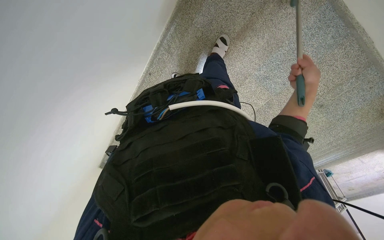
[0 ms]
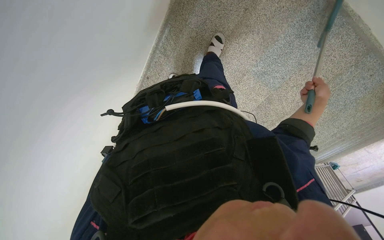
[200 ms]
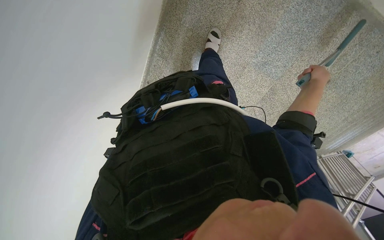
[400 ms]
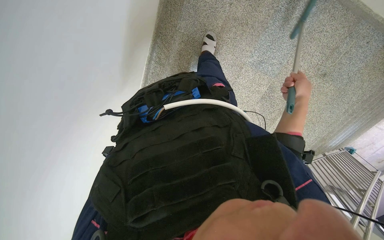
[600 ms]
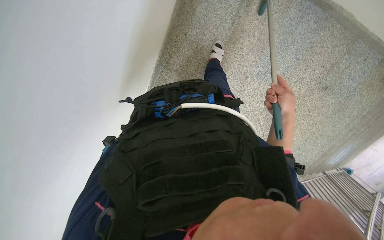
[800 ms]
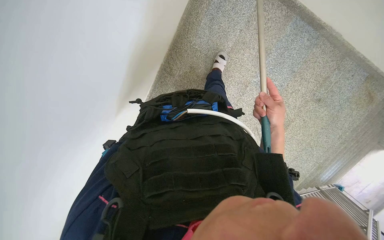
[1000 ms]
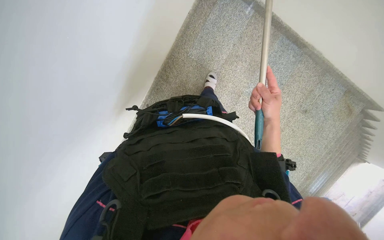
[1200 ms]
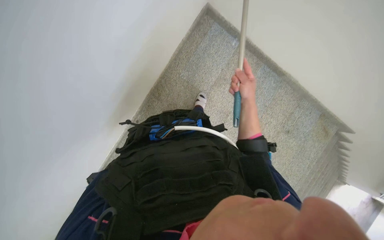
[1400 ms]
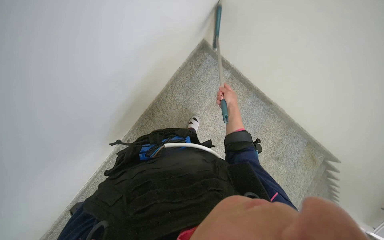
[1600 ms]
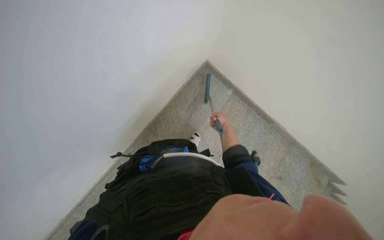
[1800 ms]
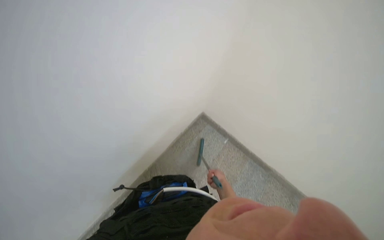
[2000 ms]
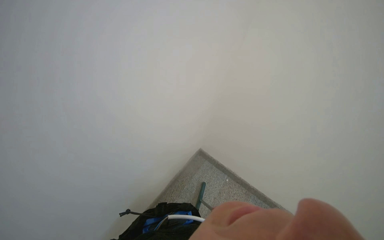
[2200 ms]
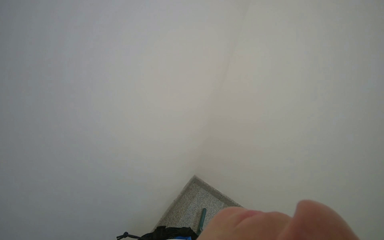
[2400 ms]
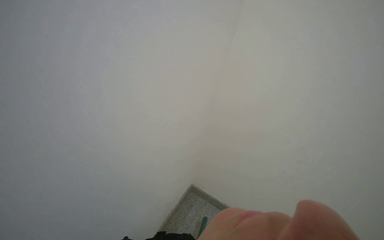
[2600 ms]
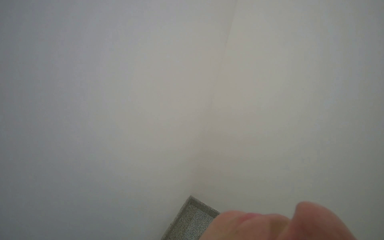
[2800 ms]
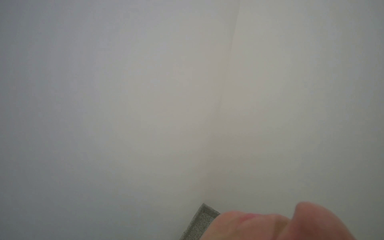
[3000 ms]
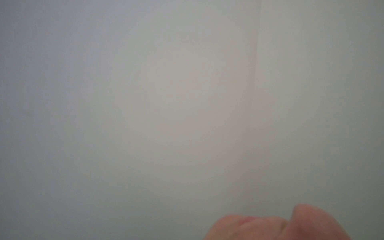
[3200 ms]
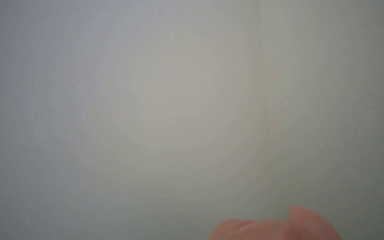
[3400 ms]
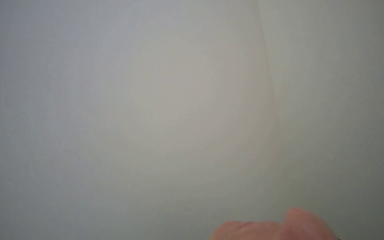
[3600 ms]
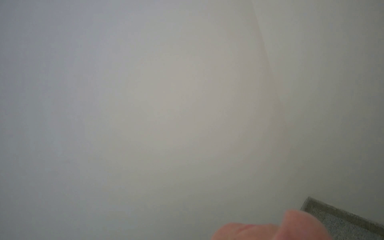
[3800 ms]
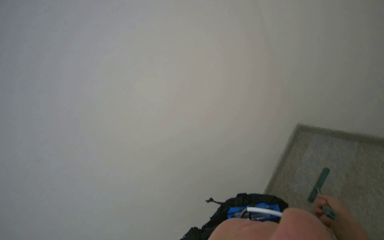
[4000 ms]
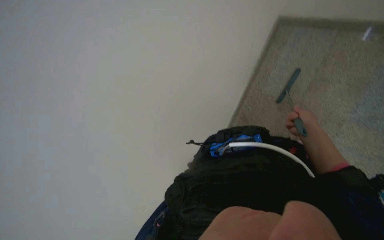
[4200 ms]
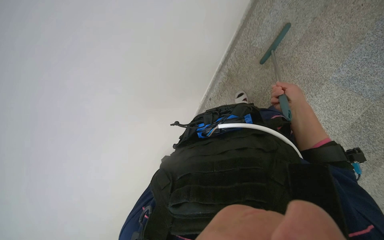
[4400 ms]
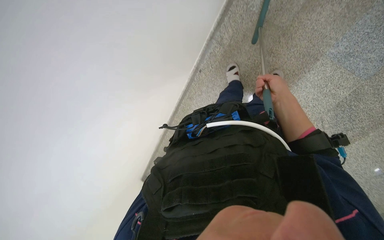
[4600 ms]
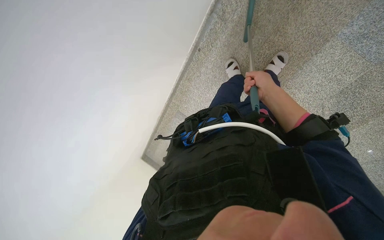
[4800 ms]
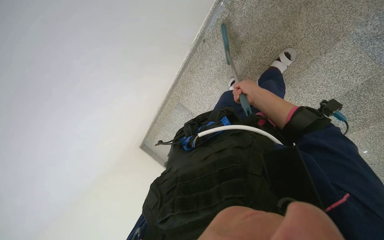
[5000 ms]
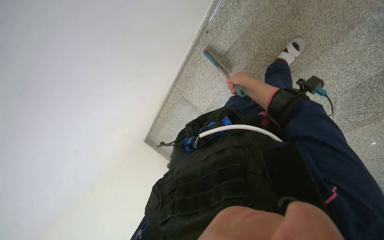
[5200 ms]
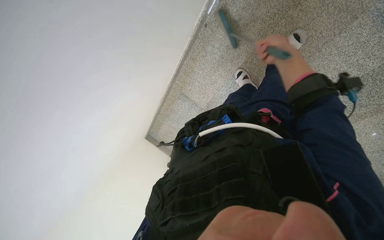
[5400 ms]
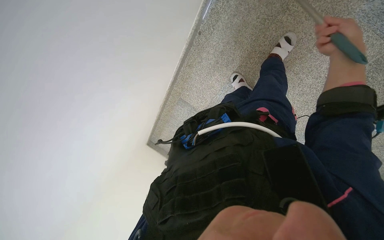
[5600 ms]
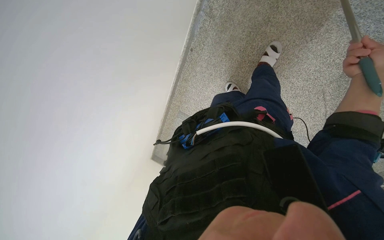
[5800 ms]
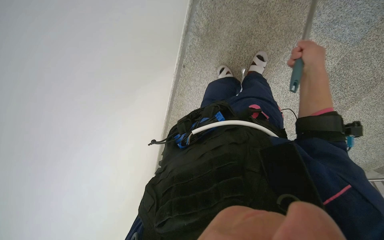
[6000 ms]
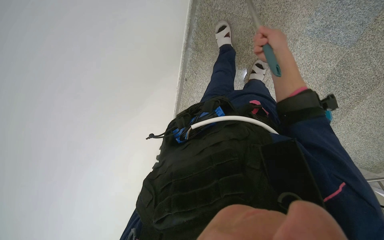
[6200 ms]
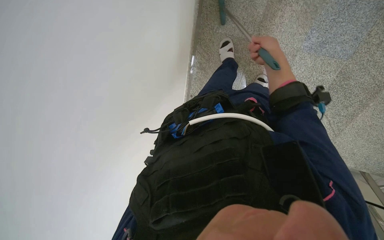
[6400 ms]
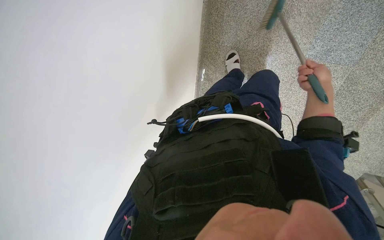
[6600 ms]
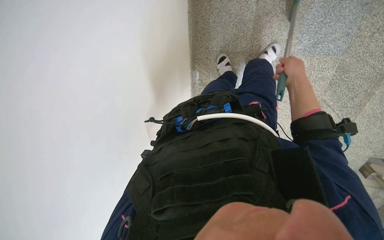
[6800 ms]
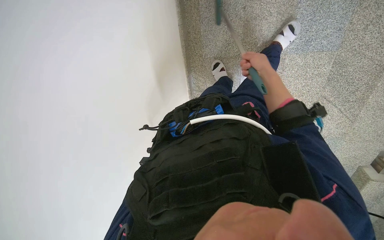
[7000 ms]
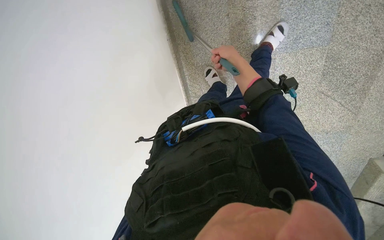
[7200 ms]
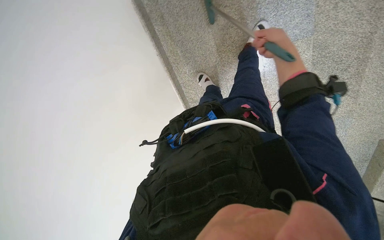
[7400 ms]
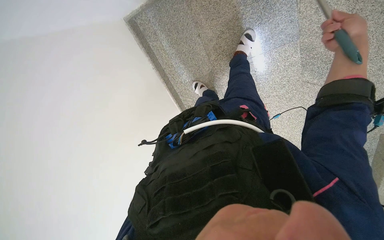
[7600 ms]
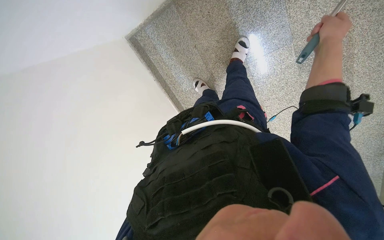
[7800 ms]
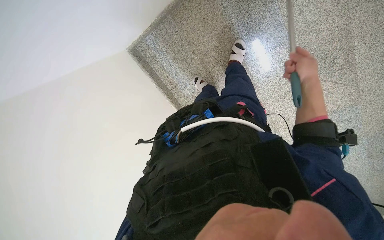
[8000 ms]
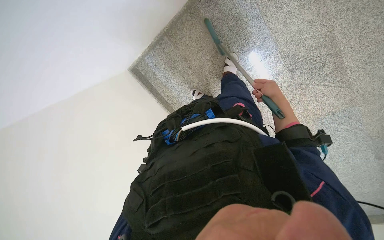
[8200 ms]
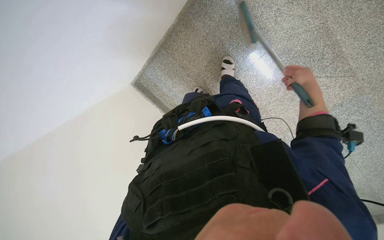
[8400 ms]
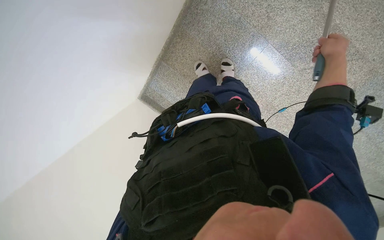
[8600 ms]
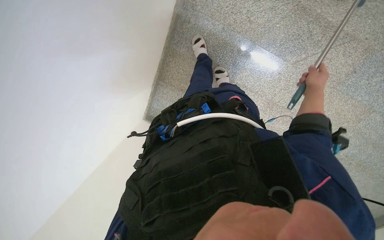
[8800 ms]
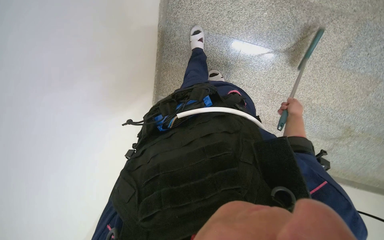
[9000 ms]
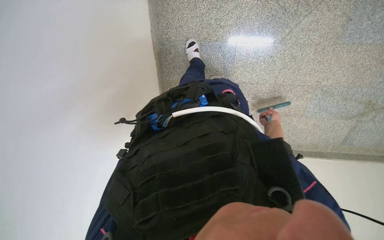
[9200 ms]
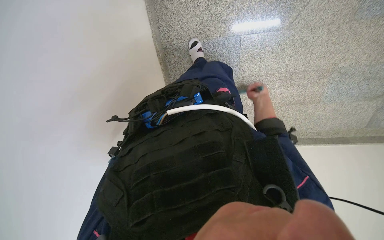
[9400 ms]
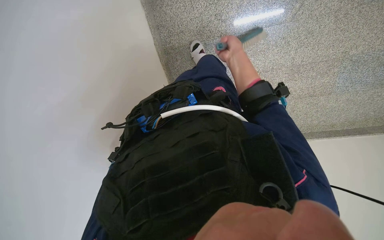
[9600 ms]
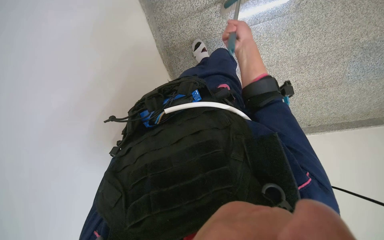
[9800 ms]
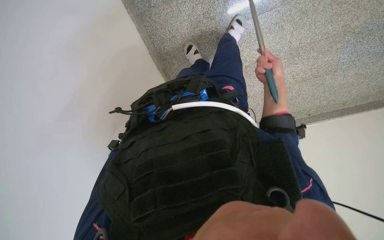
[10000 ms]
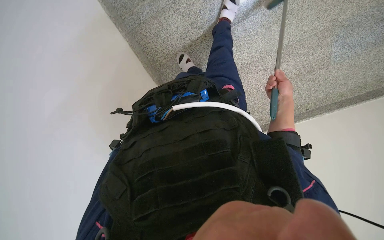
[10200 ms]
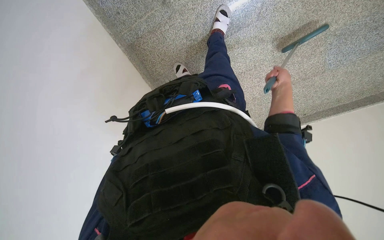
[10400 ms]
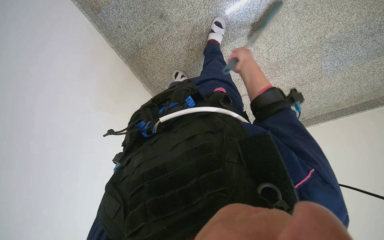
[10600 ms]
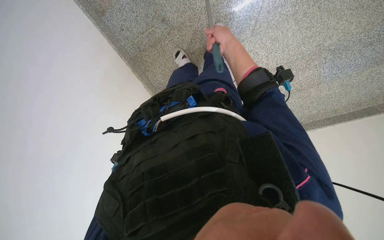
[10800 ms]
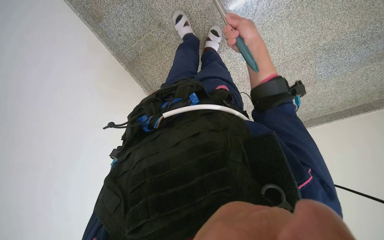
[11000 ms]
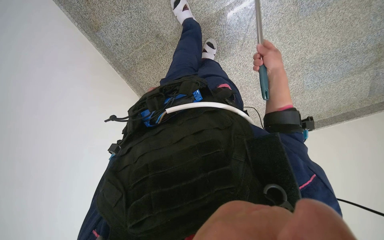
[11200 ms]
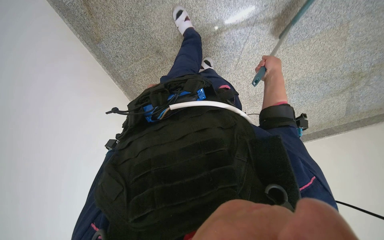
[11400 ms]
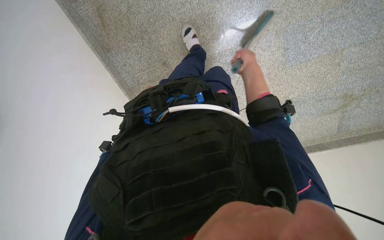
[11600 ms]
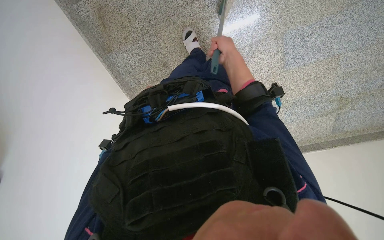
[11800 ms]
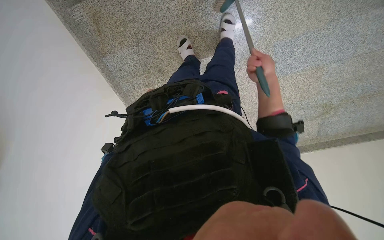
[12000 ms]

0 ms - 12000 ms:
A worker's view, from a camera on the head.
Job: sweeping floor.
The whole recording: Sweeping stairs with broom. The worker sweeps the stairs with a long-handled broom.
0 ms - 1600 ms: The wearer looks about 25 degrees further upward.
1600 ms - 3000 ms: The view tilts approximately 60 degrees upward.
3000 ms - 4400 ms: The wearer's head swings some 25 degrees to the right. The wearer looks roughly 55 degrees further downward.
4400 ms - 6000 ms: The wearer looks some 15 degrees further downward.
6000 ms - 7600 ms: The view tips upward by roughly 35 degrees. The scene turns some 35 degrees counterclockwise in the picture.
7600 ms - 9000 ms: The view swings roughly 20 degrees to the left. The view tilts about 25 degrees upward. The scene rotates counterclockwise by some 45 degrees.
9000 ms - 10400 ms: The camera is aimed roughly 20 degrees further to the left. The scene rotates counterclockwise by roughly 35 degrees.
10400 ms - 12000 ms: The wearer moves roughly 50 cm.

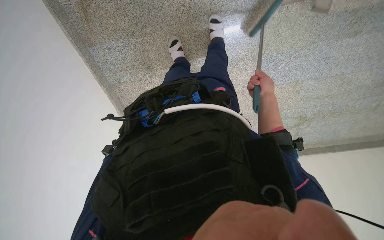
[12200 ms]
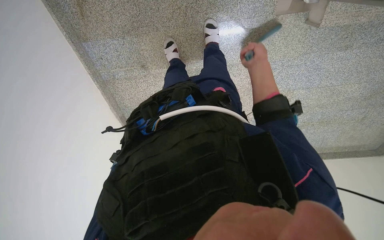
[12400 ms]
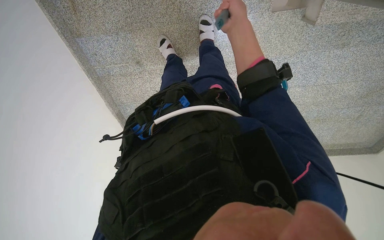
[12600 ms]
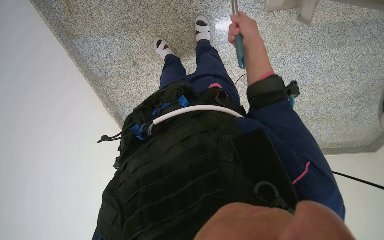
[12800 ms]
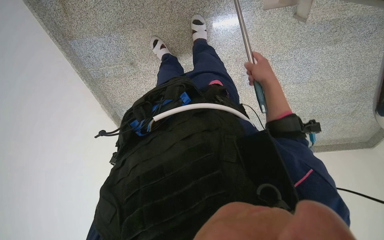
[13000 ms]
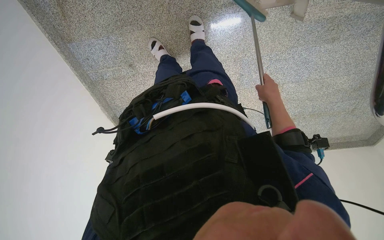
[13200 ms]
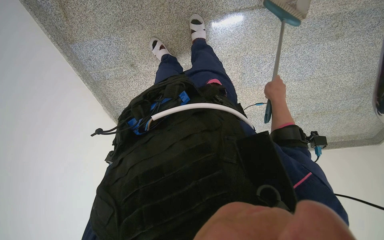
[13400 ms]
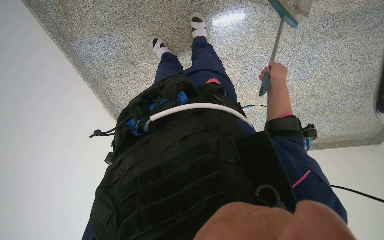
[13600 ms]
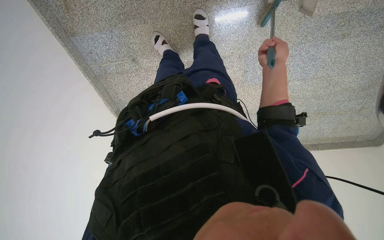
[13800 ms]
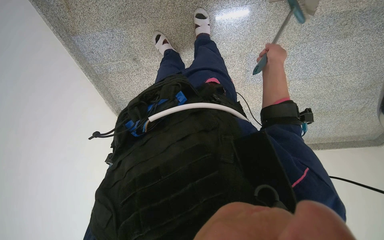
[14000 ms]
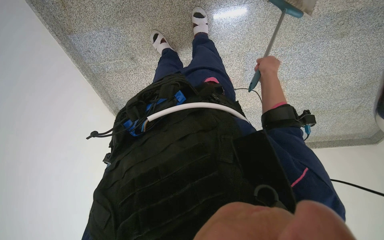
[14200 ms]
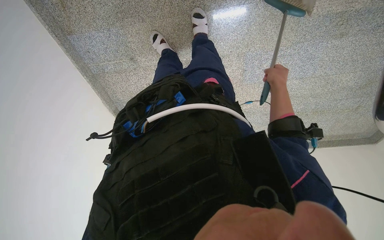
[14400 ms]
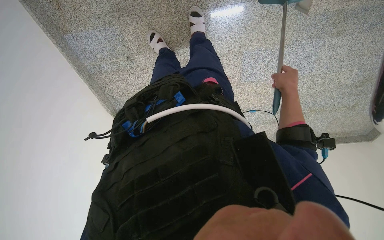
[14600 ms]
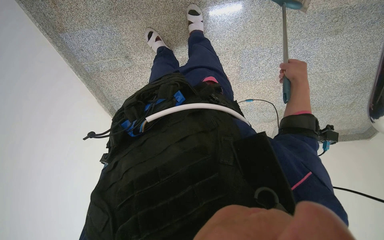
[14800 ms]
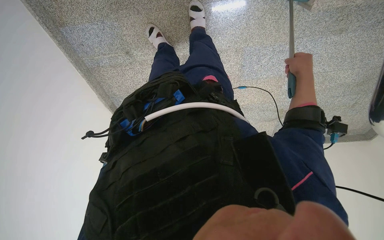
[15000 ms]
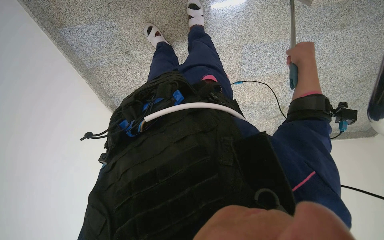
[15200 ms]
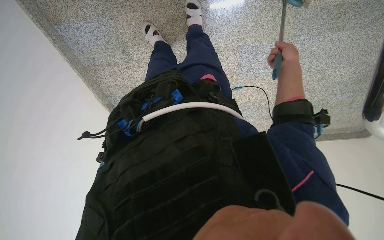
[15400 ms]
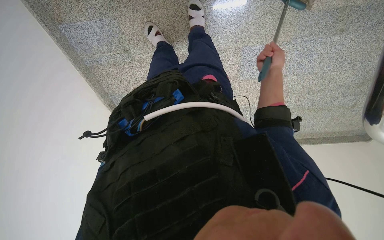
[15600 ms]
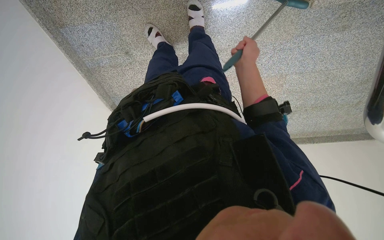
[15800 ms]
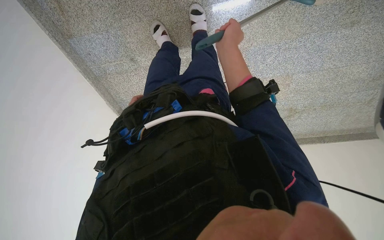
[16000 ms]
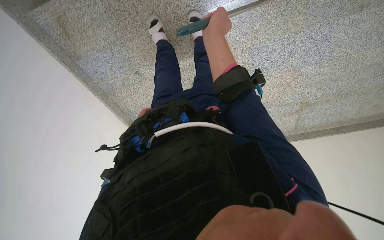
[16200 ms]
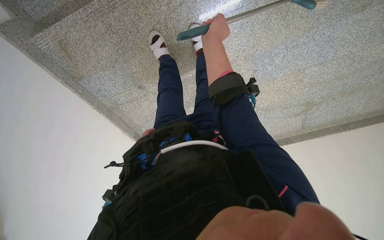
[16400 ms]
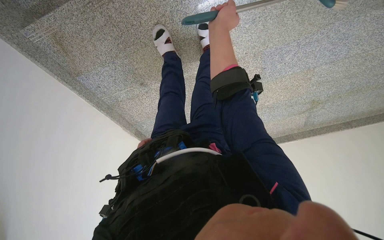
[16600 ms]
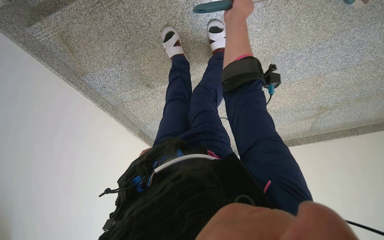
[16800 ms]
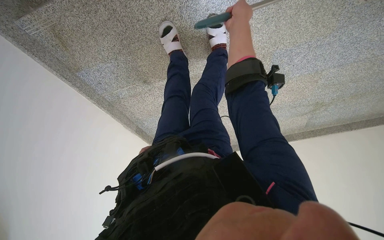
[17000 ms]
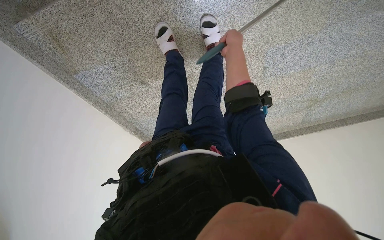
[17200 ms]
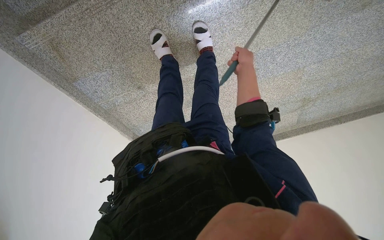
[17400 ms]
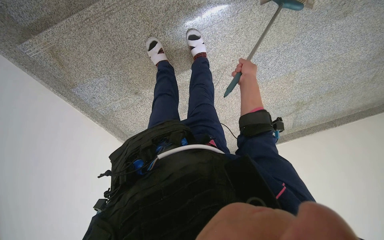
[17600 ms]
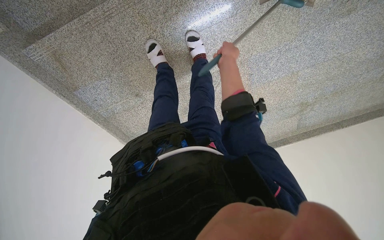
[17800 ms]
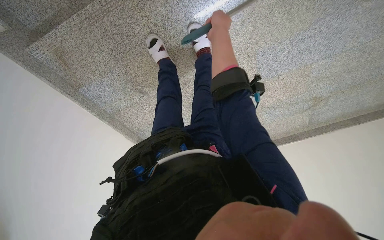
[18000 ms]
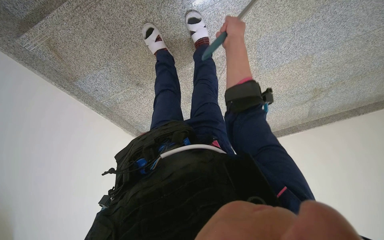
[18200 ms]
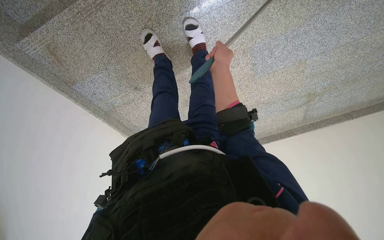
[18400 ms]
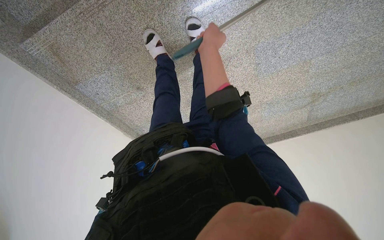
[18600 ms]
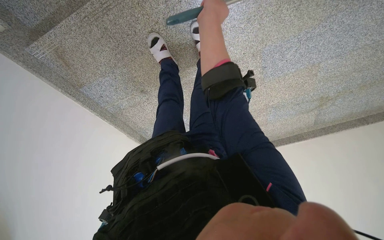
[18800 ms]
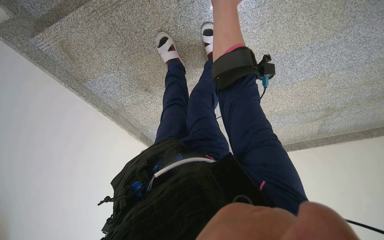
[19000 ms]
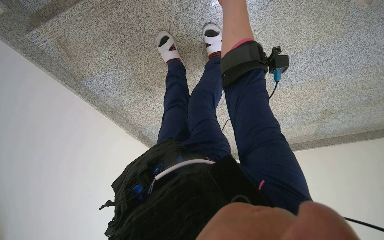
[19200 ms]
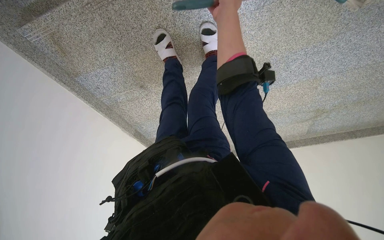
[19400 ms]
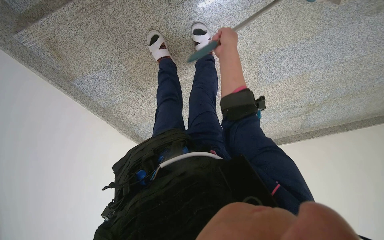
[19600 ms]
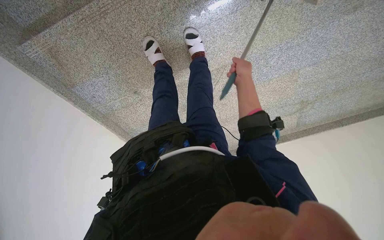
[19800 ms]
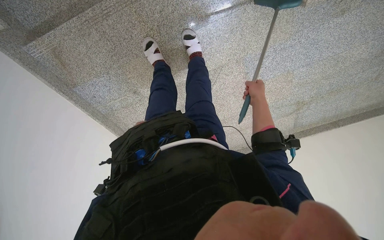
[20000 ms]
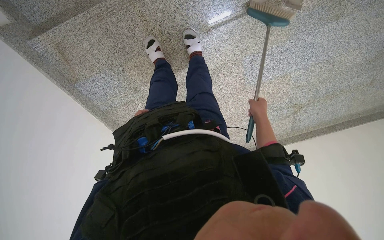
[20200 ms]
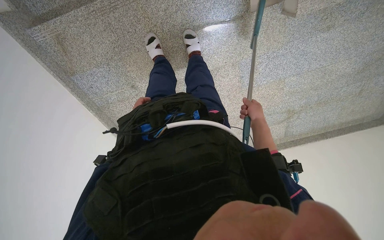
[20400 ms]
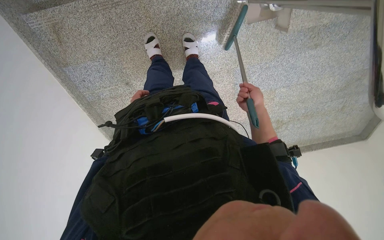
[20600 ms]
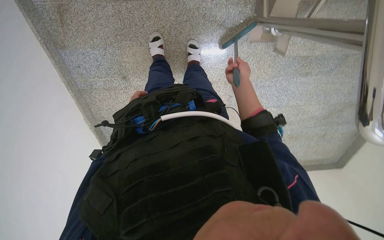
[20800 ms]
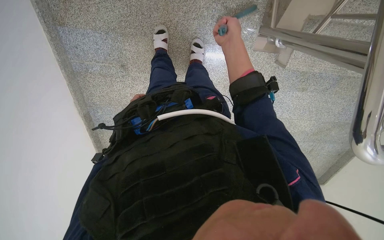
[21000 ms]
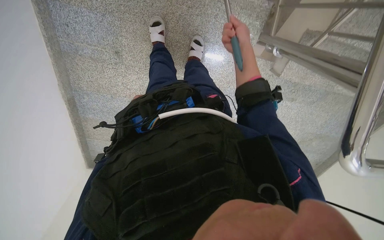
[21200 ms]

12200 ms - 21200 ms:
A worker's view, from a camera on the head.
Job: sweeping floor.
The whole recording: Sweeping stairs with broom. The worker sweeps the stairs with a long-handled broom.
12200 ms - 13800 ms: The right hand moves up and down the picture over approximately 15 cm, changing direction 2 times.
13800 ms - 15200 ms: The right hand goes some 15 cm to the right.
15200 ms - 16600 ms: The right hand moves to the left and up the picture, approximately 40 cm.
19800 ms - 21200 ms: The view swings roughly 20 degrees to the right. The camera pitches upward, by about 15 degrees. Everything in view rotates some 30 degrees clockwise.
